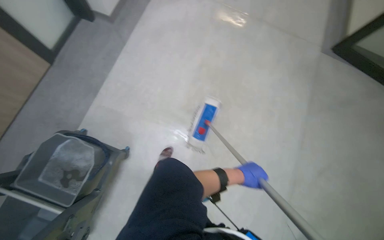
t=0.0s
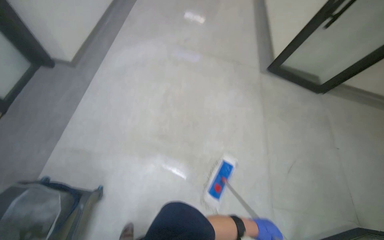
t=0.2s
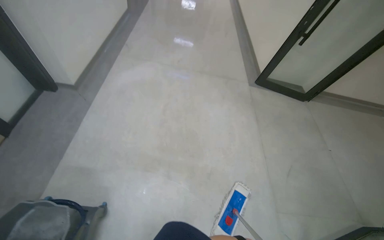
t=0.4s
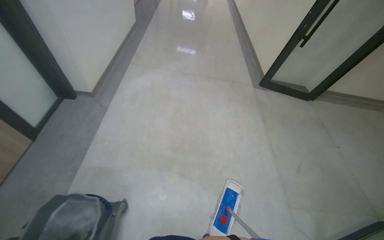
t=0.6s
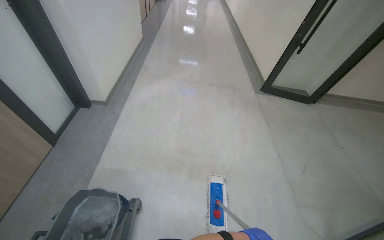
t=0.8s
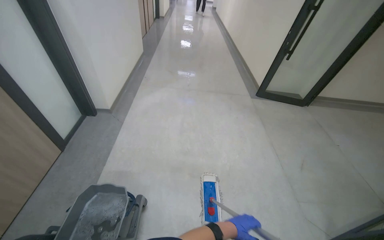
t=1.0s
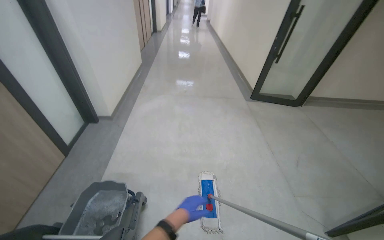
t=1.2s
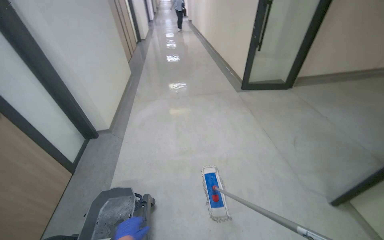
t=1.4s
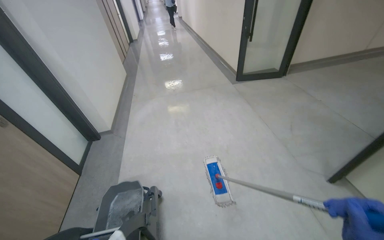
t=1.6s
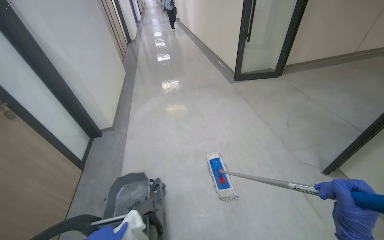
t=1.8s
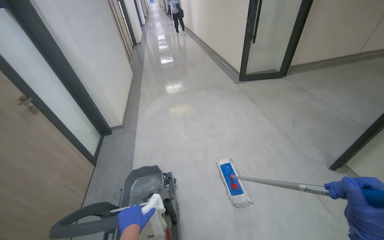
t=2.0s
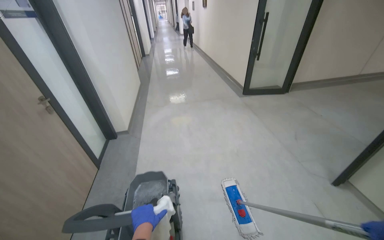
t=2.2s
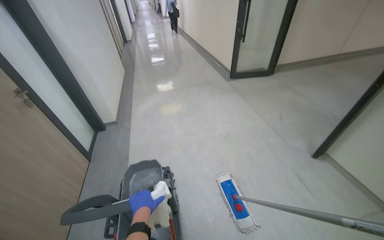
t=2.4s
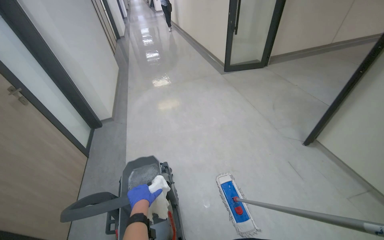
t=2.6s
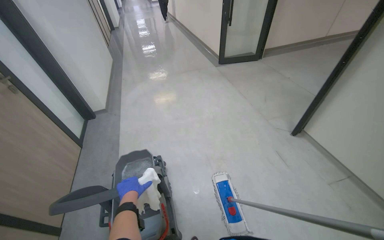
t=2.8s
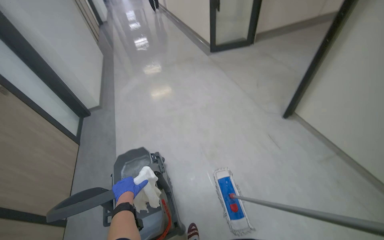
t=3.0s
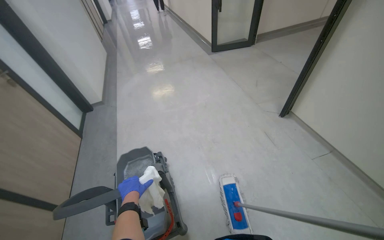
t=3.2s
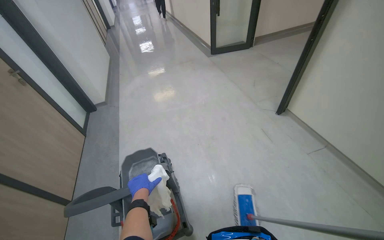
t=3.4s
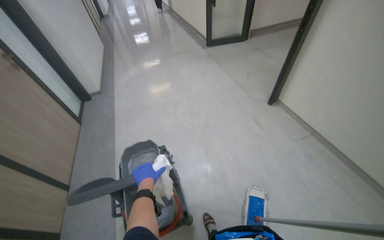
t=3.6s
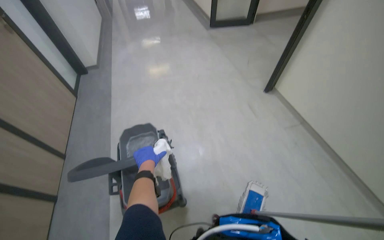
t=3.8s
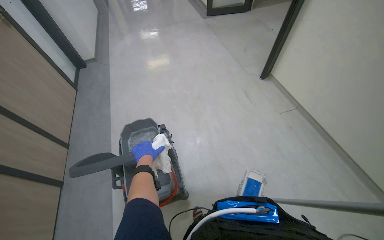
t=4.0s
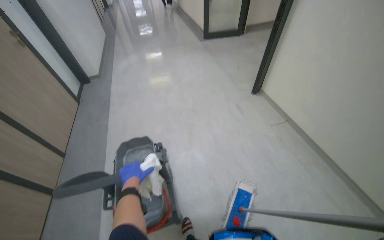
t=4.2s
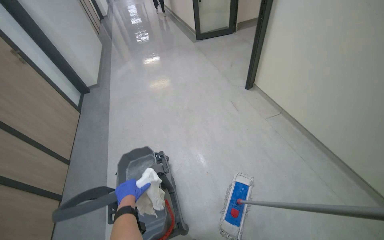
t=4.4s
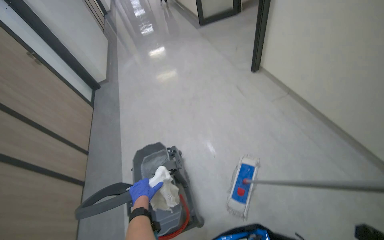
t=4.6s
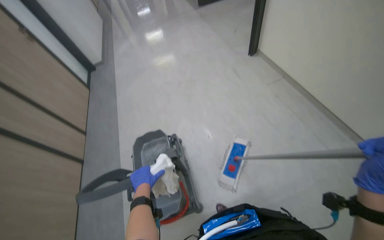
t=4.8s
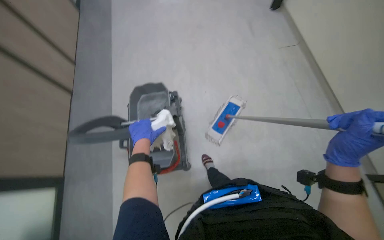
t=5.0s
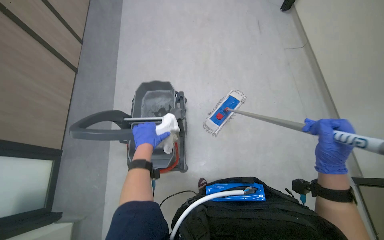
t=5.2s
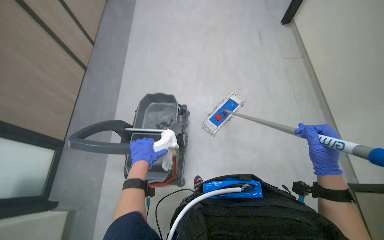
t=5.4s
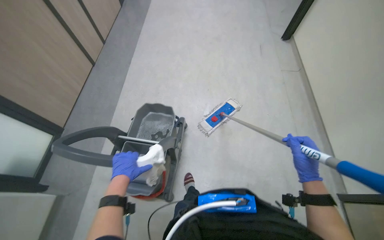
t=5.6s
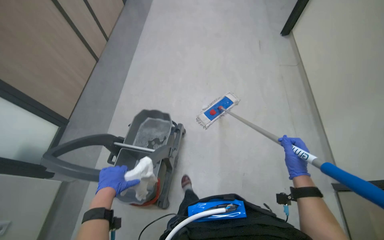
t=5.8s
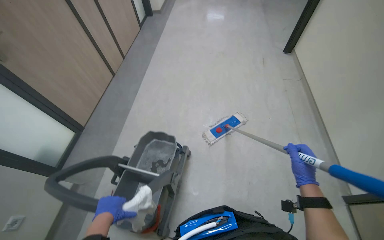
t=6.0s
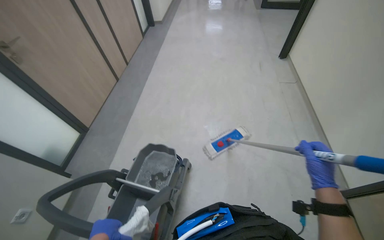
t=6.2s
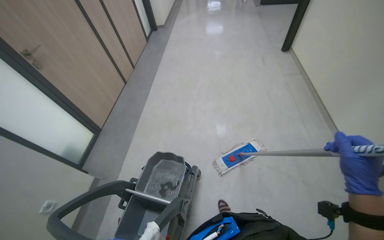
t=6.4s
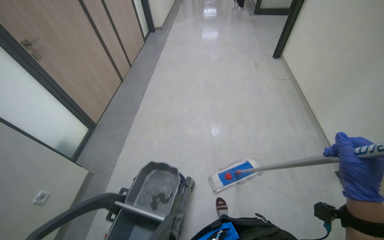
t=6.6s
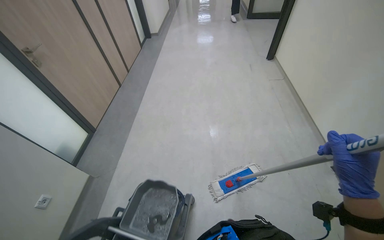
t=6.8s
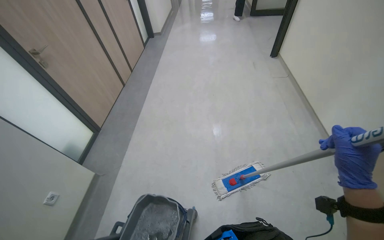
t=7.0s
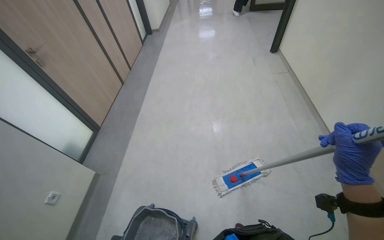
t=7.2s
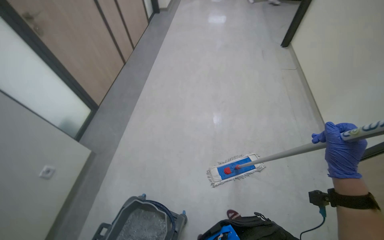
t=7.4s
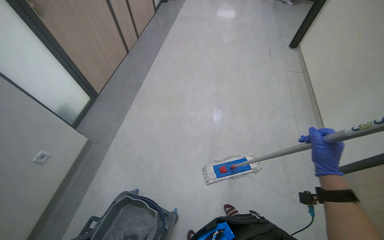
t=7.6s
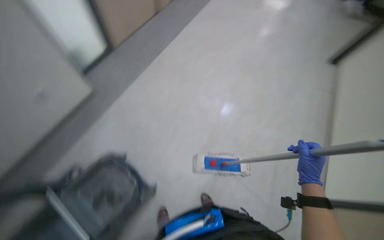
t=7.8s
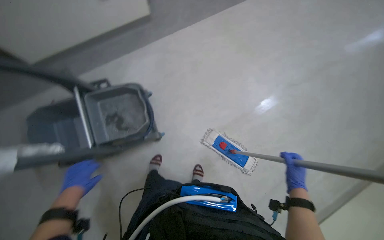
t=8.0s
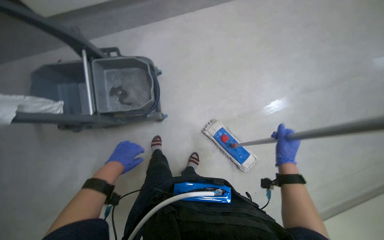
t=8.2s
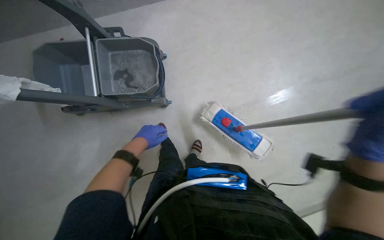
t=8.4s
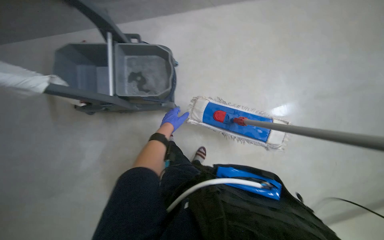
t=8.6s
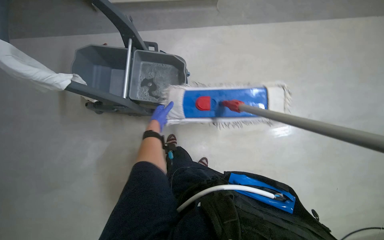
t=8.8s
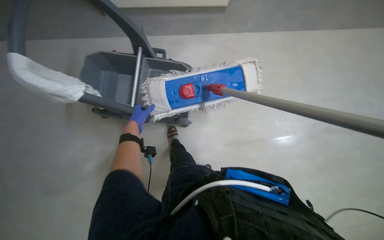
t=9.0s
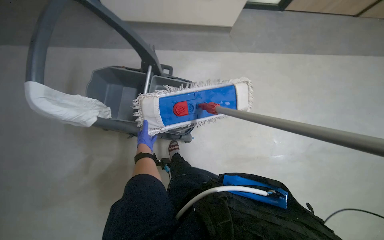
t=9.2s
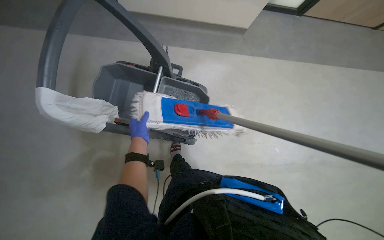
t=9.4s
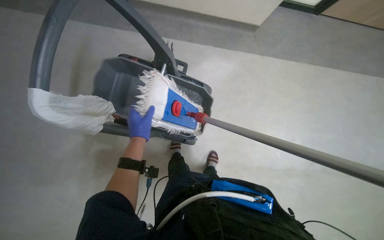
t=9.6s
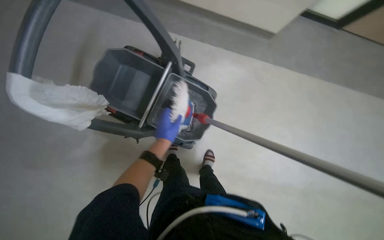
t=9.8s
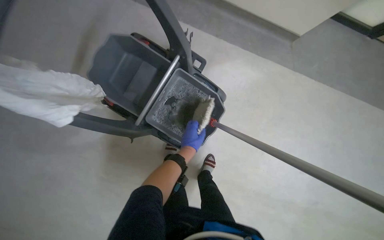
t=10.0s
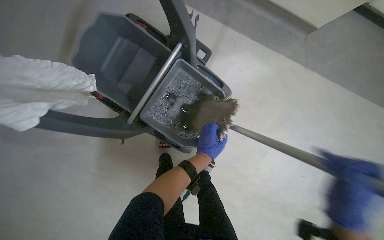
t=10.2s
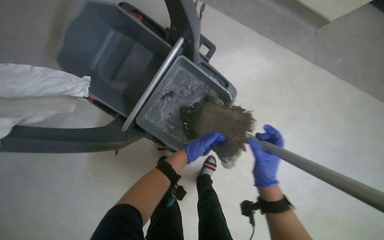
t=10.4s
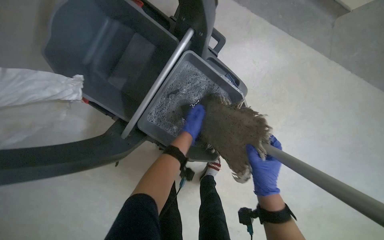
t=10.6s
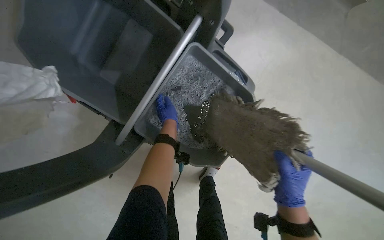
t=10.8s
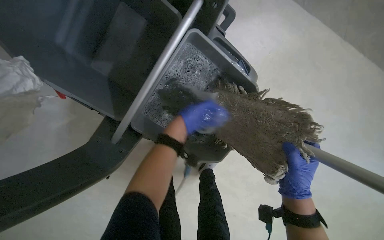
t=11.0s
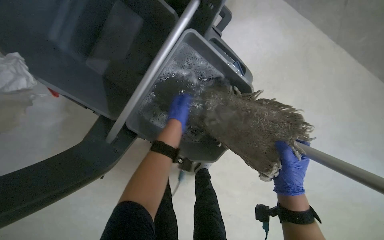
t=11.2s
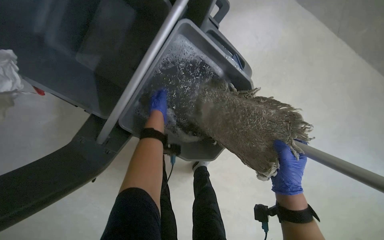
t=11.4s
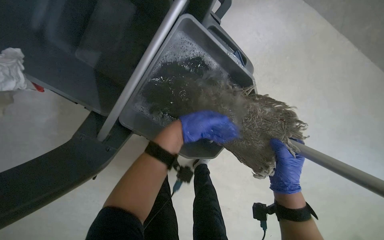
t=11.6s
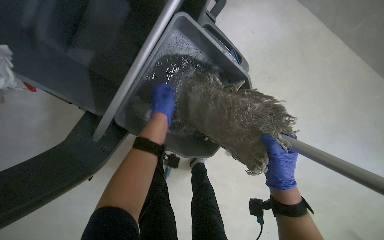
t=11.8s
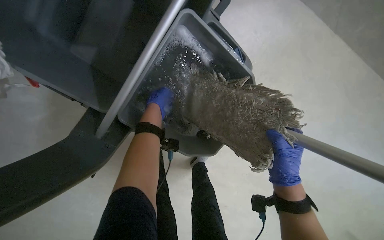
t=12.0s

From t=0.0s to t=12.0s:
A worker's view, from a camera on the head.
Job: mopping floor.
The whole recording: Mopping the floor. The worker mops the floor using a flat mop and bucket.
From t=4.4s to t=6.0s: The left hand is displaced nearer to the camera and to the left by about 20 cm, and travels up the picture and back again, roughly 10 cm each way.
From t=7.6s to t=9.0s: The head turns to the left by about 65 degrees. The wearer looks approximately 15 degrees further downward.
From t=9.0s to t=10.4s: The left hand heads to the right, covering roughly 20 cm.
From t=10.4s to t=12.0s: The left hand heads up the picture and to the left, covering roughly 20 cm.

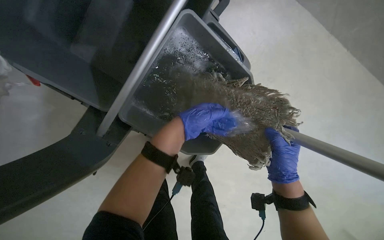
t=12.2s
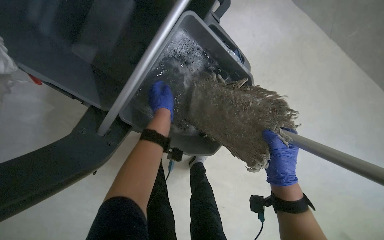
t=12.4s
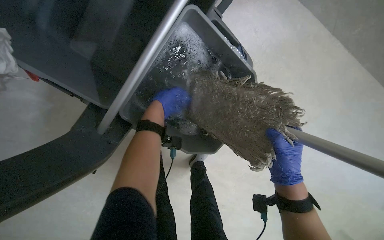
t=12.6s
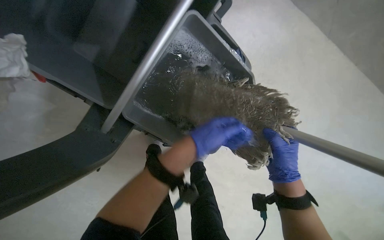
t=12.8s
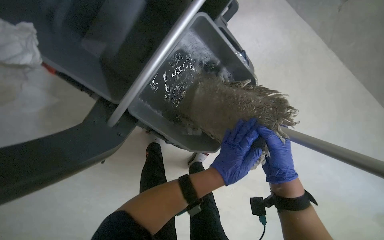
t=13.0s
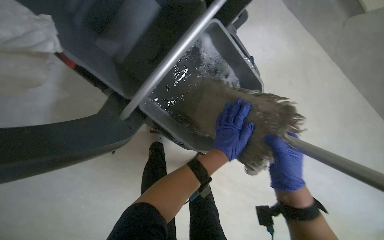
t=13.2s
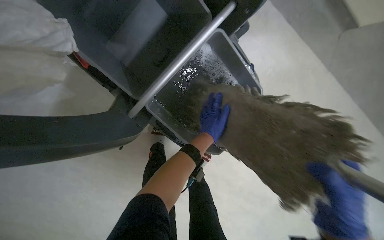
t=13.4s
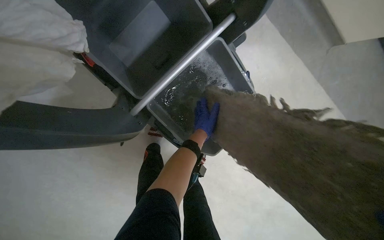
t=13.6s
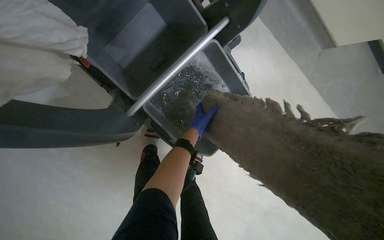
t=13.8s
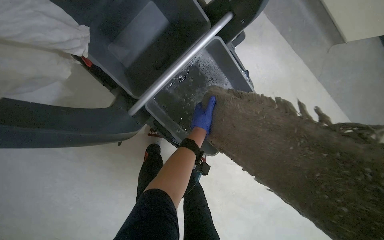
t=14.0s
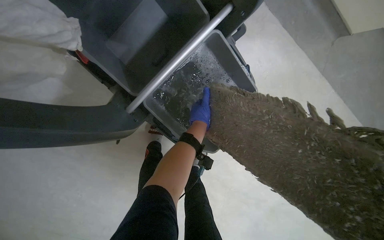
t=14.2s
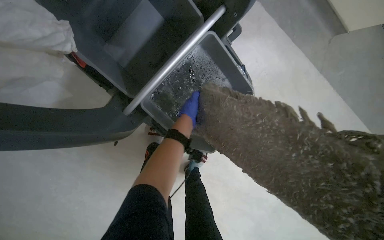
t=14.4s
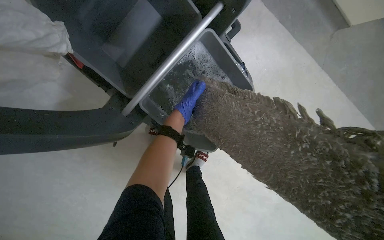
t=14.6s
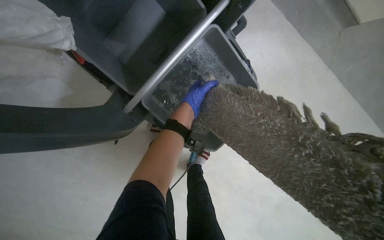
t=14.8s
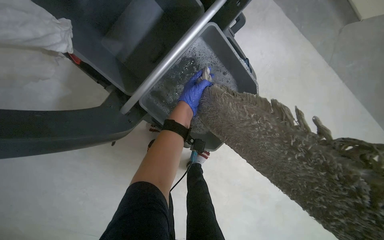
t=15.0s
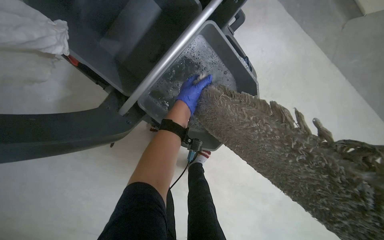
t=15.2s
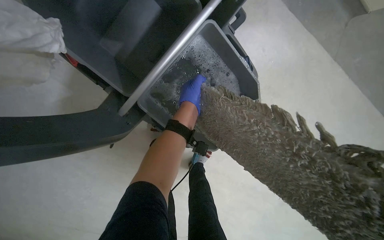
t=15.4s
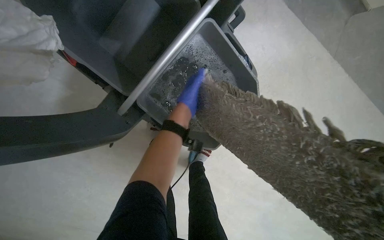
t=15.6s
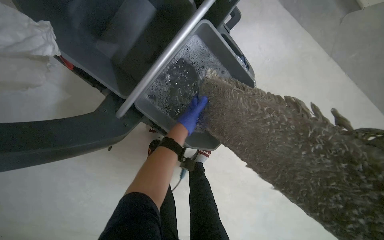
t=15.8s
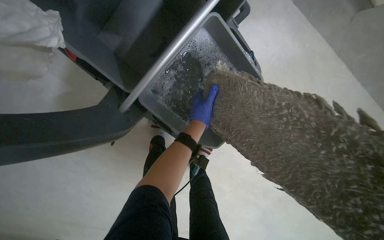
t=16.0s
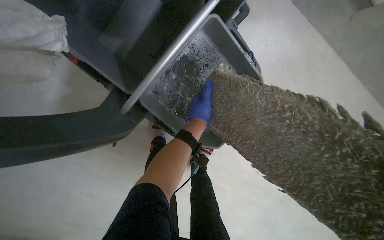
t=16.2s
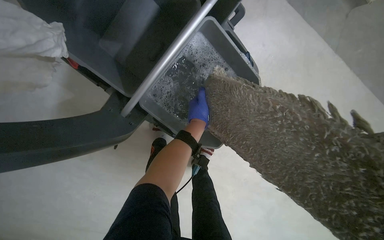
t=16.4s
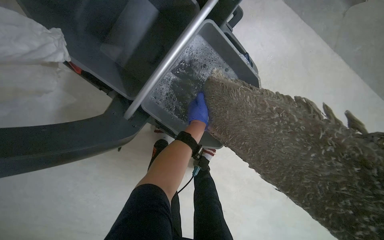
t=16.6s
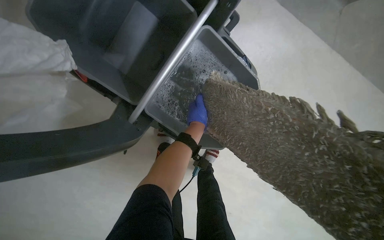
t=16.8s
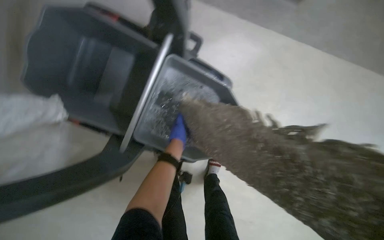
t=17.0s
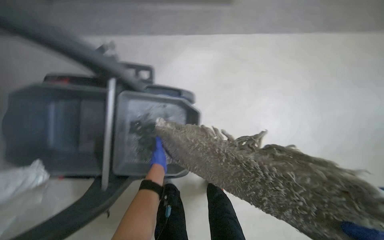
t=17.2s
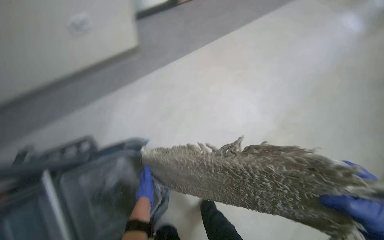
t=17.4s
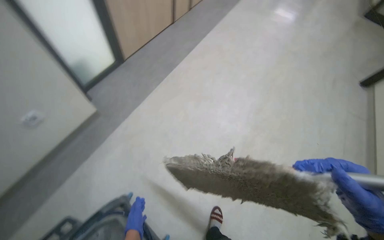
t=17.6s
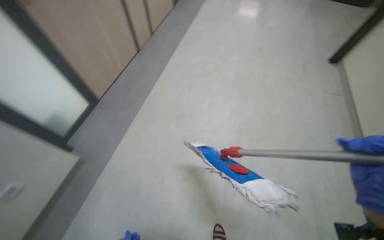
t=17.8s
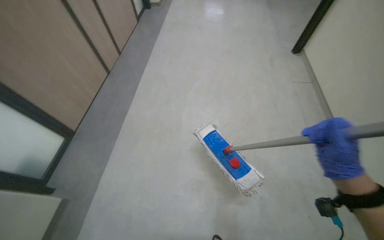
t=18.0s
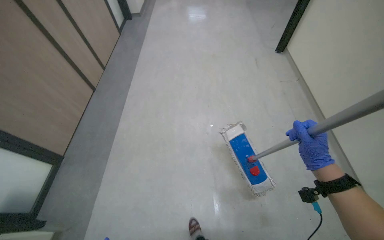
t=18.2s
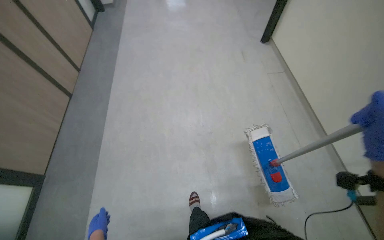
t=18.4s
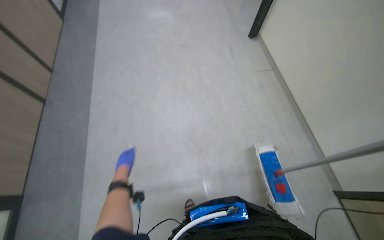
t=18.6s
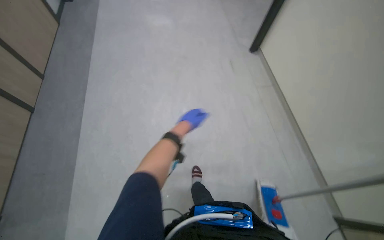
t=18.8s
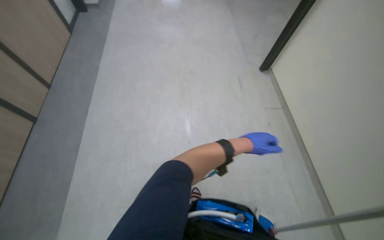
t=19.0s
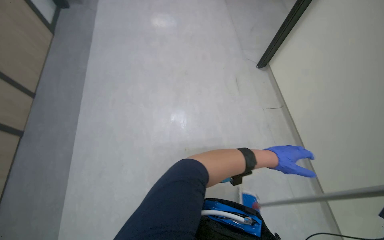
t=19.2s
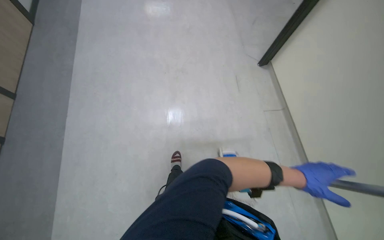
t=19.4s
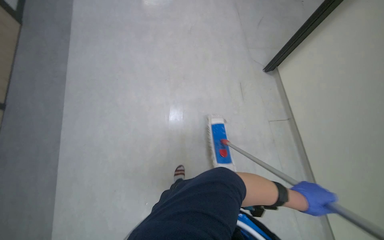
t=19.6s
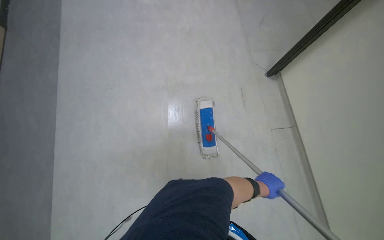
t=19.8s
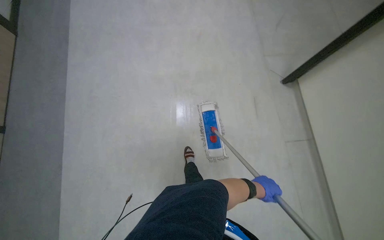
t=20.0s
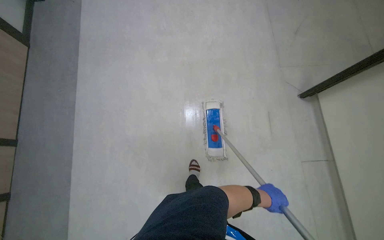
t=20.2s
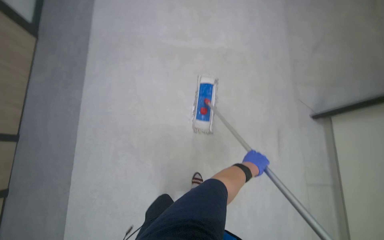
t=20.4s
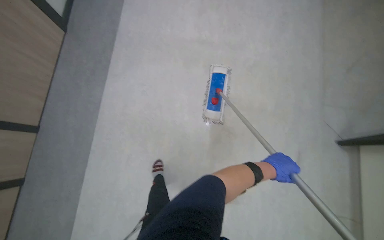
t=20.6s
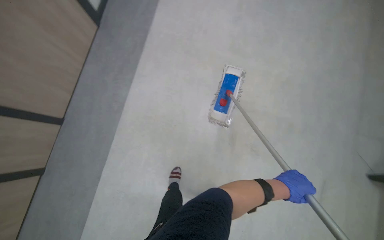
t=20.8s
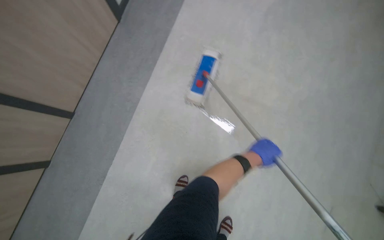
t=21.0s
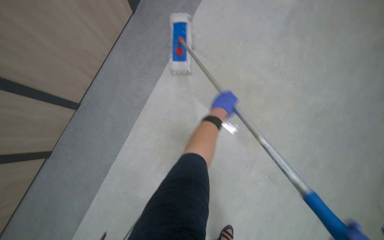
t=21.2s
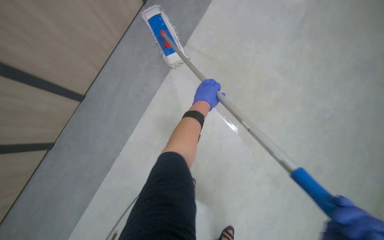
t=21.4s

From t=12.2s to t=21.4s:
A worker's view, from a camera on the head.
Job: mopping floor.
The whole recording: Mopping the floor. The worker mops the floor using a flat mop and bucket.
From t=12.2s to t=13.8s: The left hand swings left and right, some 20 cm each way, with 2 reversals.
From t=16.8s to t=18.4s: The camera is carried approximately 50 cm. The head rotates approximately 75 degrees to the right. The wearer looks roughly 20 degrees further upward.
From t=18.4s to t=19.8s: The camera is carried roughly 60 cm.
From t=19.8s to t=21.4s: The head turns to the left by roughly 30 degrees. The left hand heads up the picture and to the left, covering some 70 cm.
